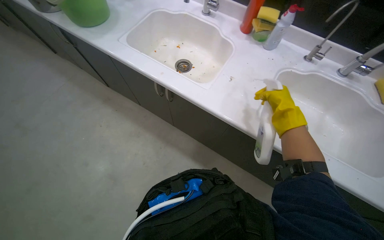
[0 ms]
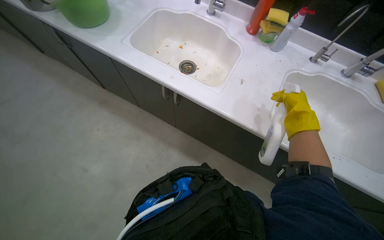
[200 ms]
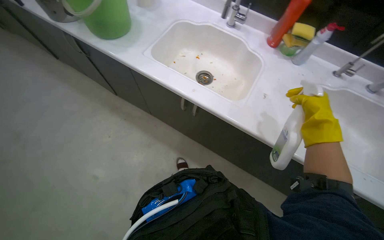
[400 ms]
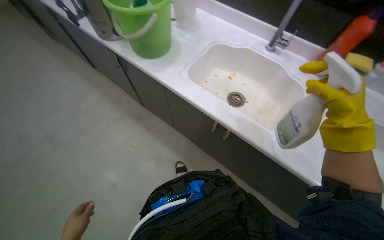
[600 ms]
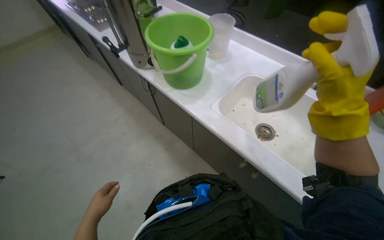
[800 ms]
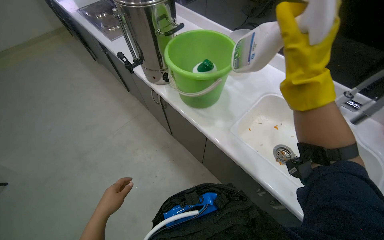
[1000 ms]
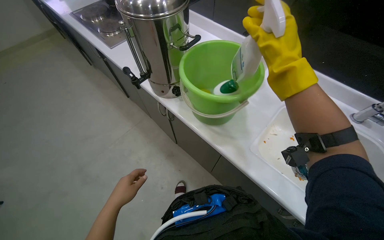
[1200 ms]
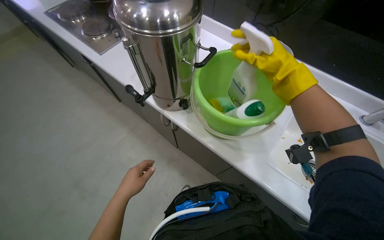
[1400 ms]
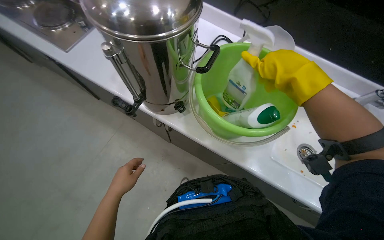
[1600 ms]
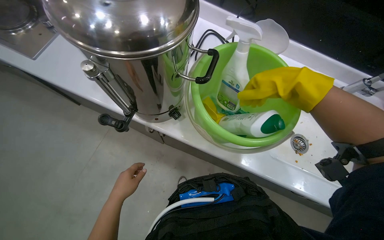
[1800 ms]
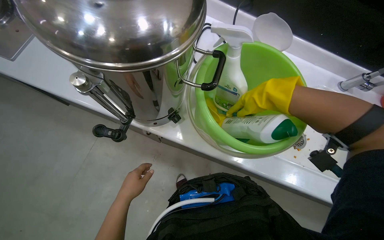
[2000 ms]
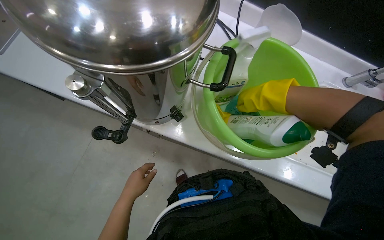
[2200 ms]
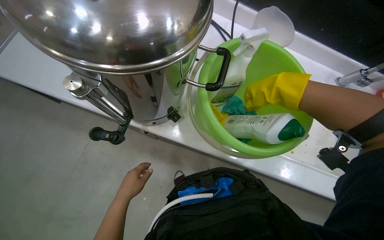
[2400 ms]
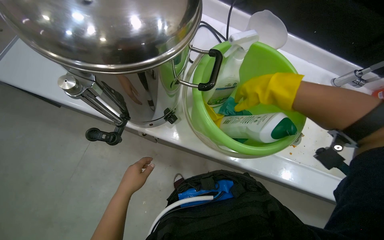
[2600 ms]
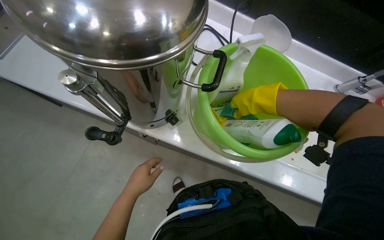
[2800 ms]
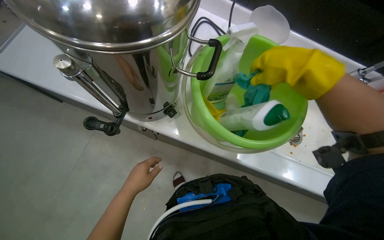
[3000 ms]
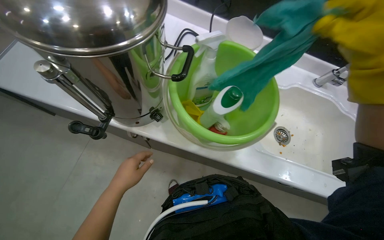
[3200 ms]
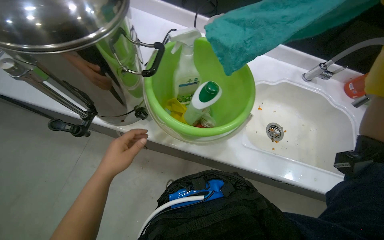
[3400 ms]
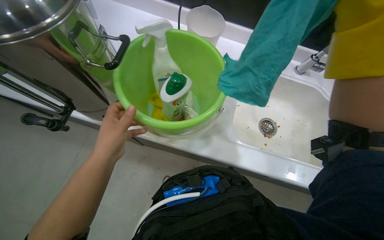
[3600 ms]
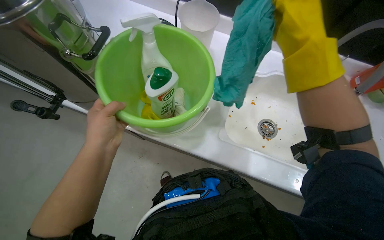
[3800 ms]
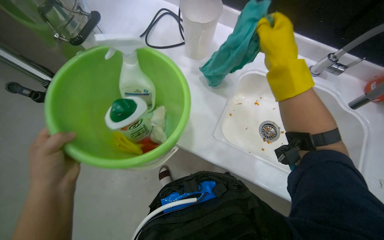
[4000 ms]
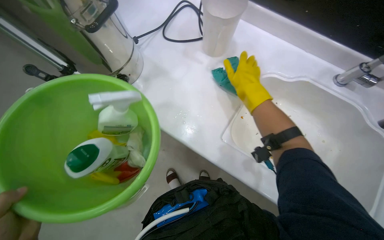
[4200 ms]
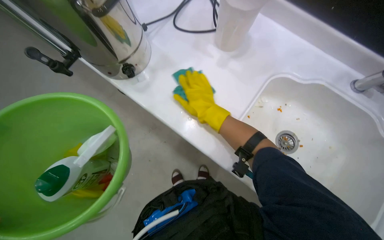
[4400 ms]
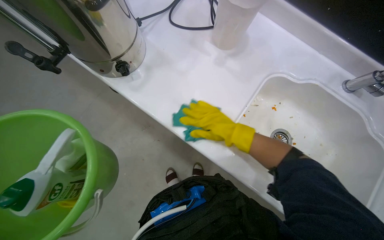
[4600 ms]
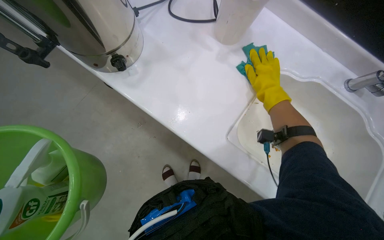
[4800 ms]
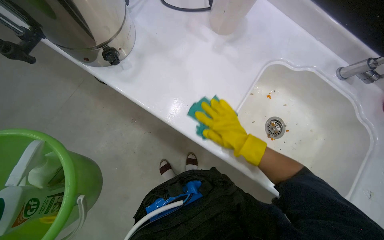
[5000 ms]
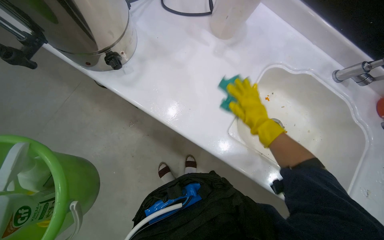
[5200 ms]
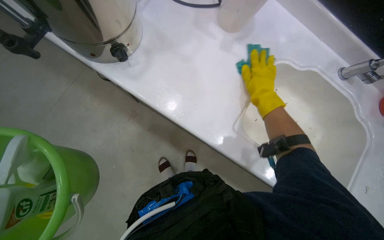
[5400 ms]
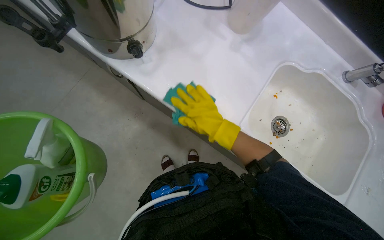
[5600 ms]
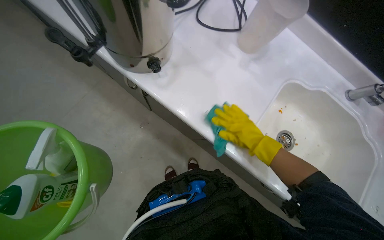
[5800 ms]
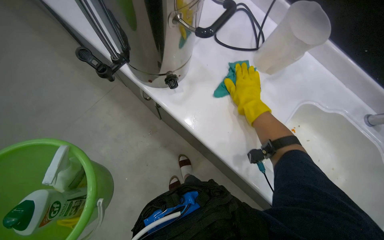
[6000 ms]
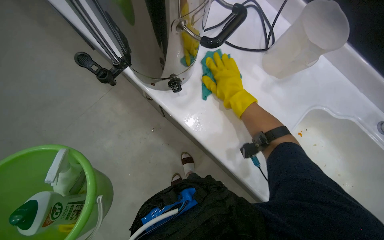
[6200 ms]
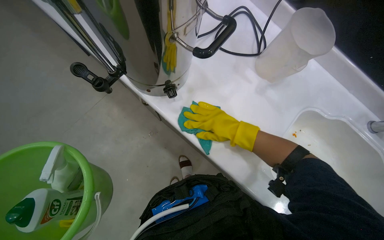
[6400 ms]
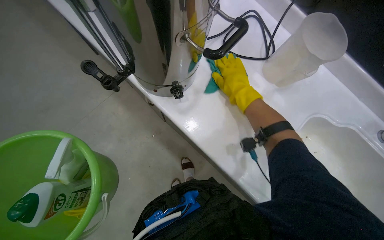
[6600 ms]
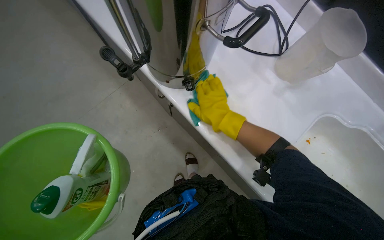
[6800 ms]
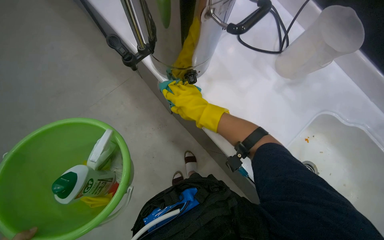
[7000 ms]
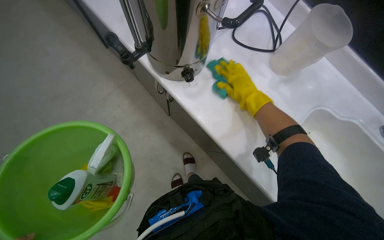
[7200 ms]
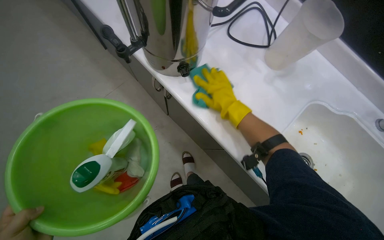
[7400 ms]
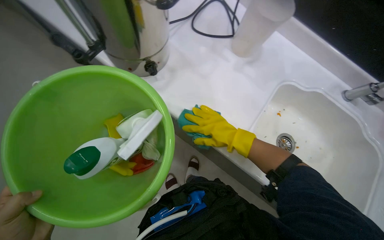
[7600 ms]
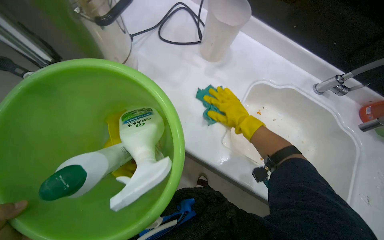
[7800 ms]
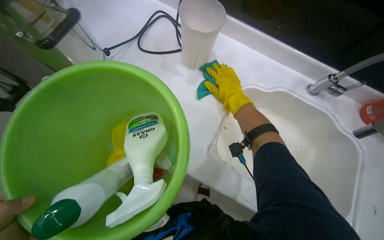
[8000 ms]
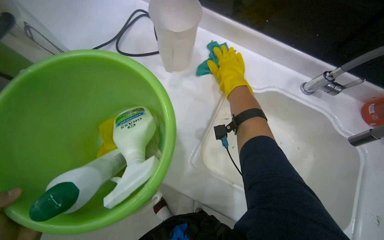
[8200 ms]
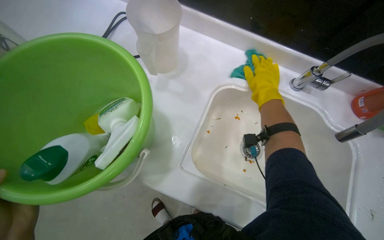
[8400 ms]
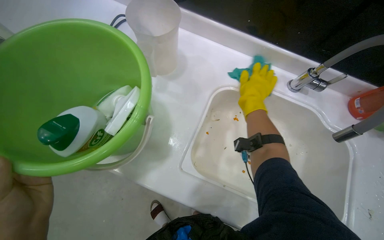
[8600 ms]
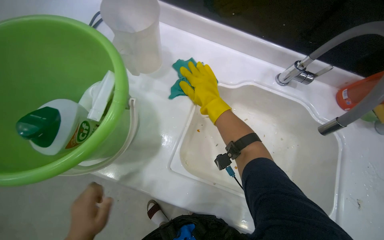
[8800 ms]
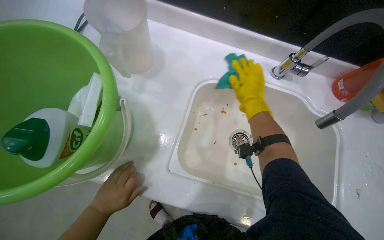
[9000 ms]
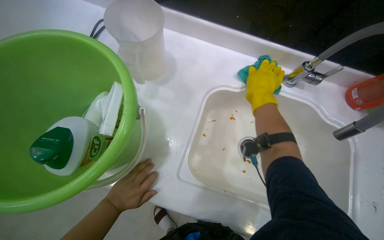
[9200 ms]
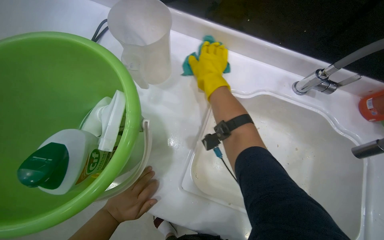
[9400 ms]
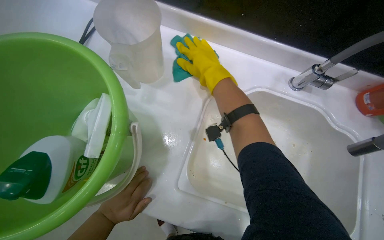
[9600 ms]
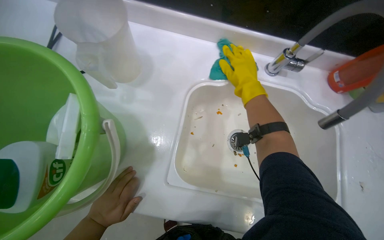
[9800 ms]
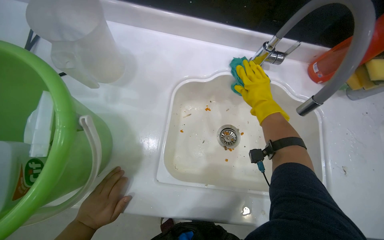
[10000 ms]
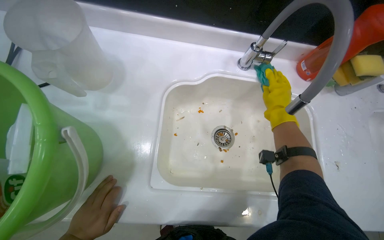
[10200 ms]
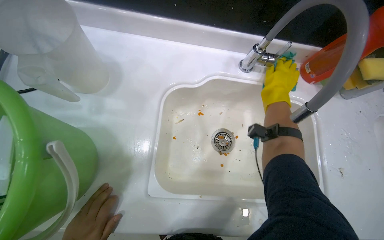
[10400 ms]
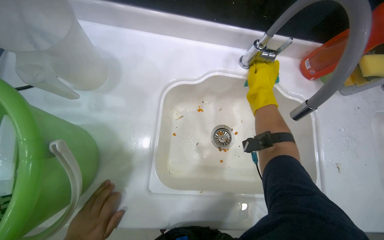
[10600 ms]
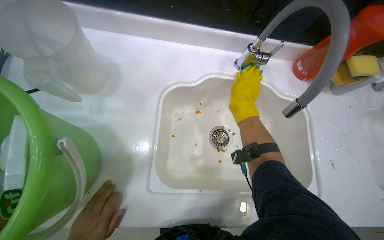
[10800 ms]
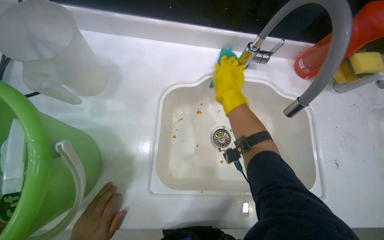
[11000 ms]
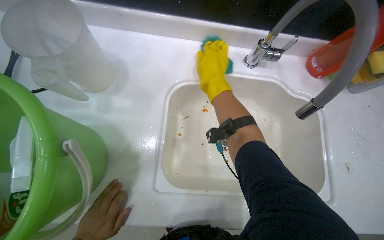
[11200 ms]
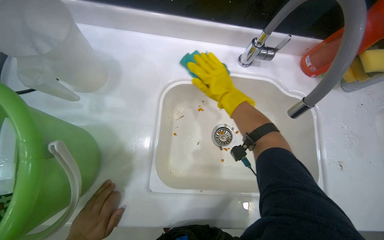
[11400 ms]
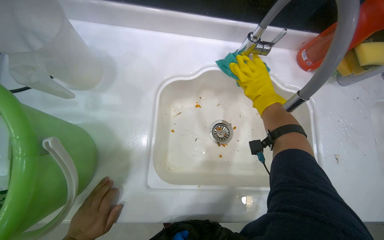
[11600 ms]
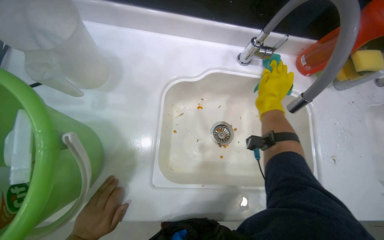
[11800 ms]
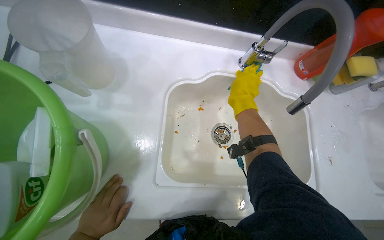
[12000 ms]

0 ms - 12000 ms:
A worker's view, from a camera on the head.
Job: cleaning kitchen.
The whole recording: Cleaning kitchen counter and sinks. The worker sprays cleaner and wipes down the kitchen counter and both sinks, cleans the sink drains, and disposes of the collected debris.
0 ms - 1600 ms: The head travels some 1 m.
4400 ms - 6000 ms: The right hand swings left and right, approximately 15 cm each way, with 2 reversals.
7600 ms - 9000 ms: The right hand shifts about 20 cm to the right.
9000 ms - 10400 ms: The right hand travels to the right by roughly 20 cm.
10400 ms - 12000 ms: The right hand swings left and right, about 20 cm each way, with 2 reversals.

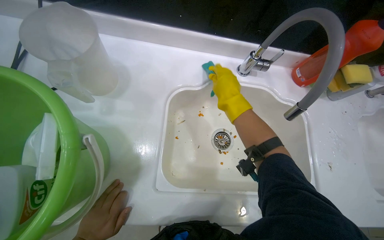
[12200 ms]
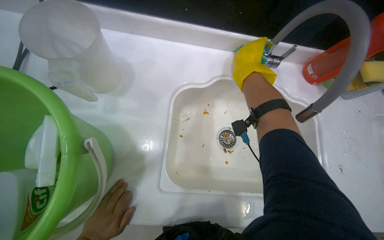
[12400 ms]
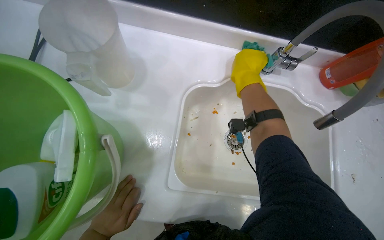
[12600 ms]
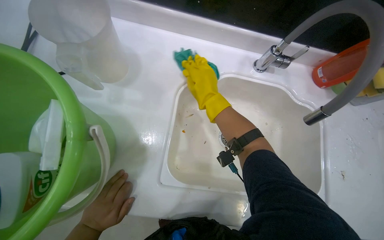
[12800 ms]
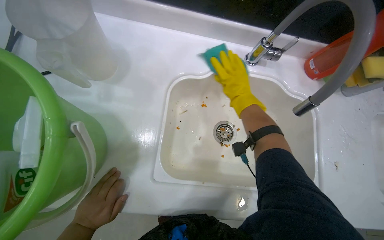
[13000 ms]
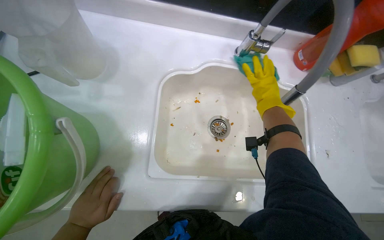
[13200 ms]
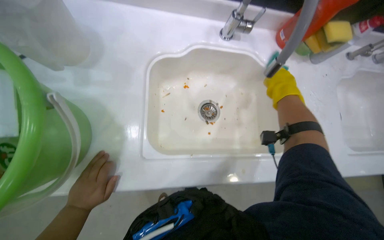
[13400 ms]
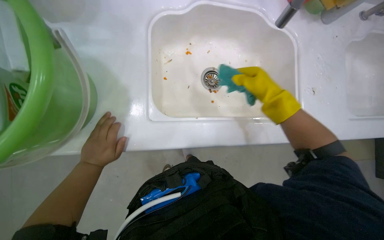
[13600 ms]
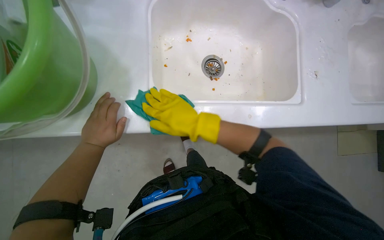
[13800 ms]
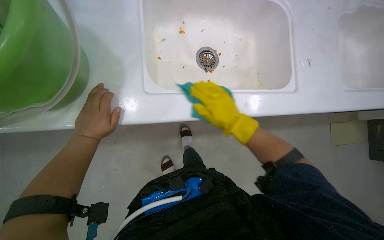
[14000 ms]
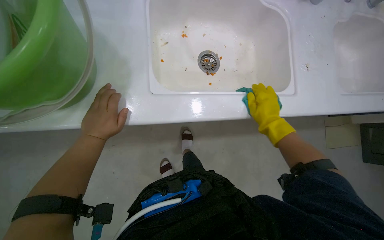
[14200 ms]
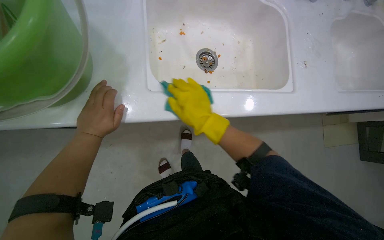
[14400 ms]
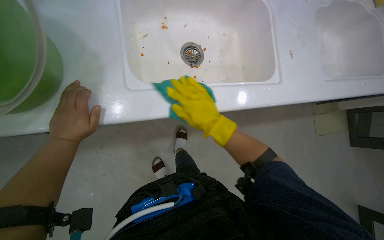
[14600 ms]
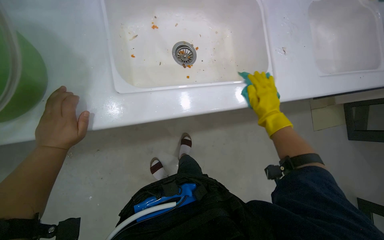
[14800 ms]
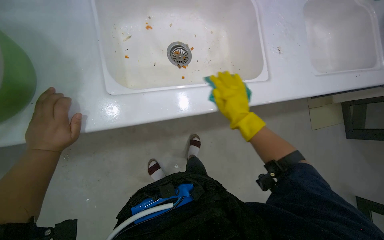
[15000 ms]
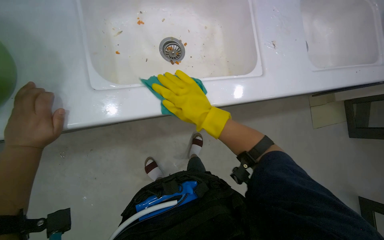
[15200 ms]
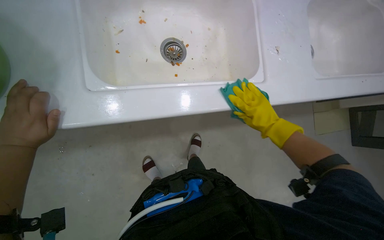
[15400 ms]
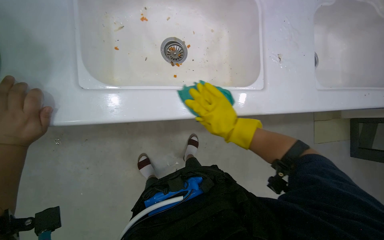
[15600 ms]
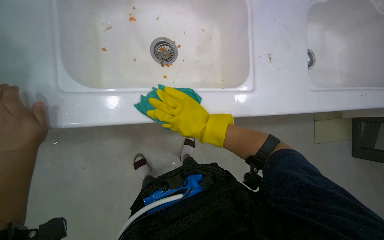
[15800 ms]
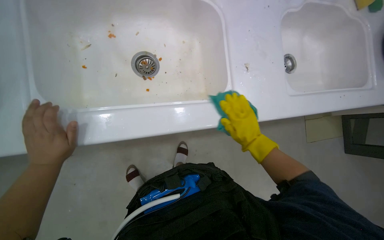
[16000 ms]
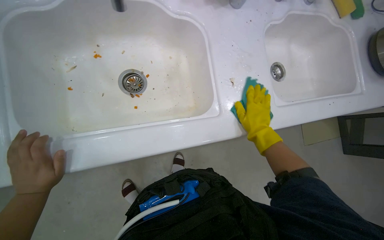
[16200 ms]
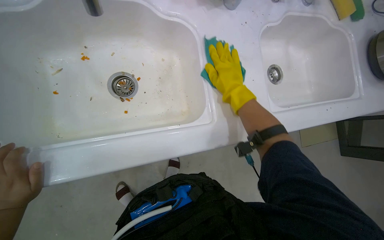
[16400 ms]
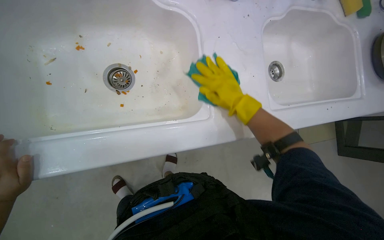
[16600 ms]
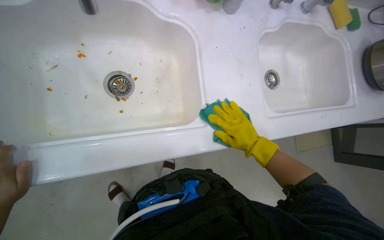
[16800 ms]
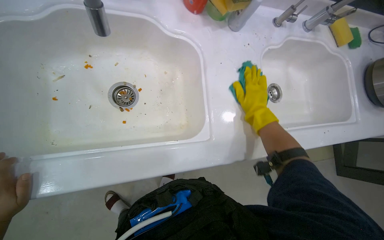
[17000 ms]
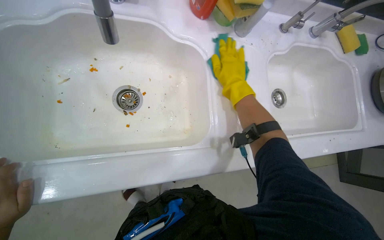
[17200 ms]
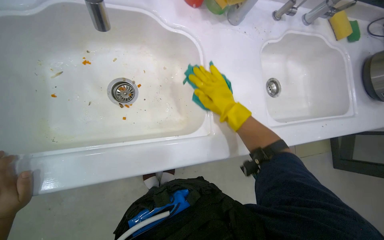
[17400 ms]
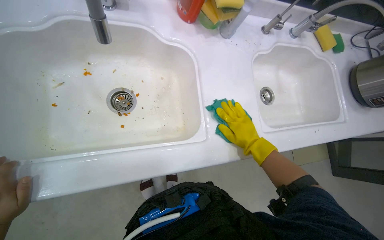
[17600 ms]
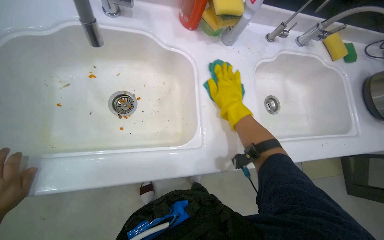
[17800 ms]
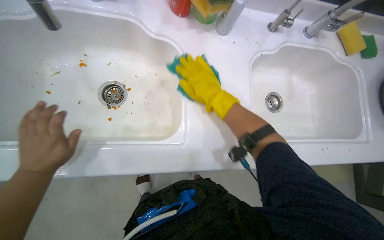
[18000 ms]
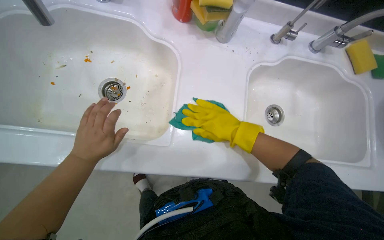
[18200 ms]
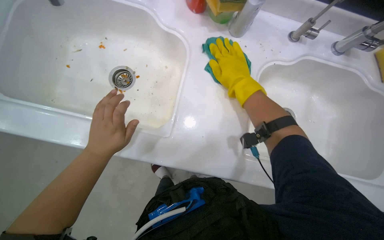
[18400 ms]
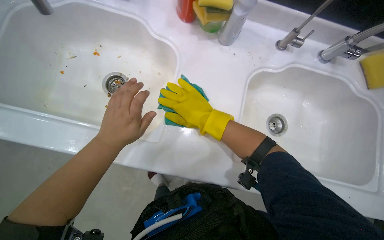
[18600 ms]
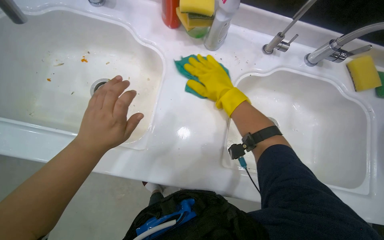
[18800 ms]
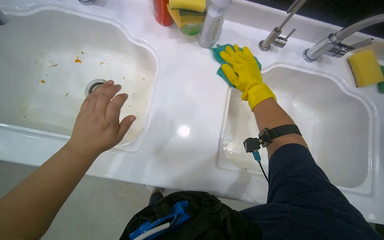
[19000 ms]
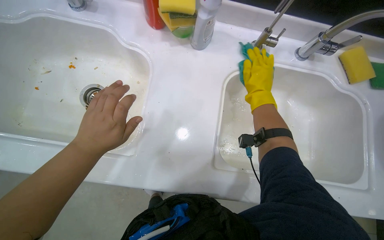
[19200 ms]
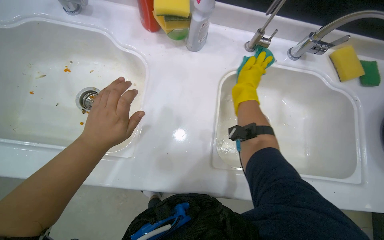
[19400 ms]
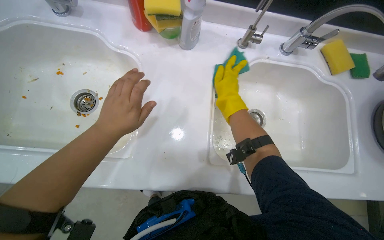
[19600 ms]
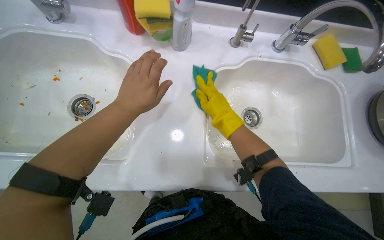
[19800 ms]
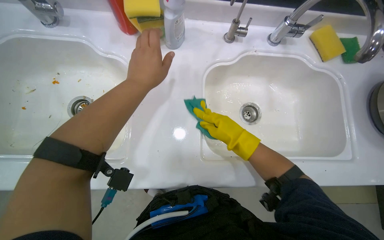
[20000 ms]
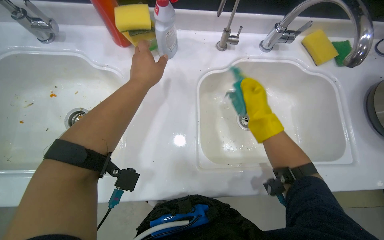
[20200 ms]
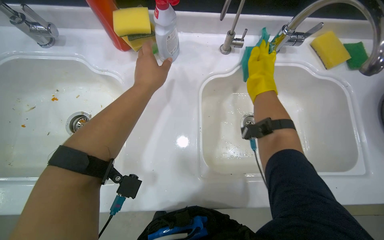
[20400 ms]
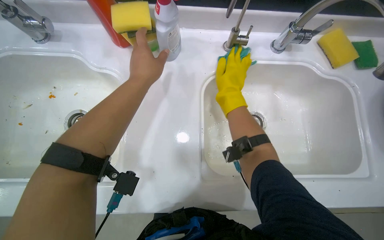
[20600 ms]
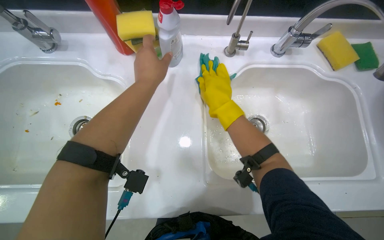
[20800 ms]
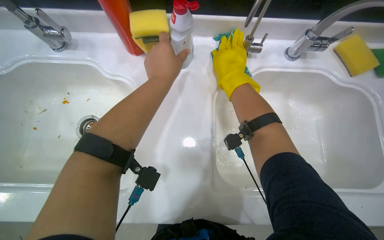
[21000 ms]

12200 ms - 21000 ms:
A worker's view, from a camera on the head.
Job: cleaning kitchen.
The whole recording: Cleaning kitchen counter and sinks. The worker sprays cleaner and wipes down the kitchen counter and both sinks, cleans the sink drains, and disposes of the collected debris.
12200 ms - 13600 ms: The view tilts approximately 15 degrees downward. The right hand shifts roughly 10 cm to the right.
13600 ms - 15200 ms: The right hand swings left and right, about 20 cm each way, with 4 reversals.
15200 ms - 16600 ms: The right hand swings left and right, some 20 cm each way, with 2 reversals.
16600 ms - 18000 ms: The right hand swings up and down the picture, approximately 15 cm each way, with 3 reversals.
18000 ms - 19600 ms: The right hand moves about 30 cm to the right and comes back. The left hand moves to the right, about 35 cm.
19600 ms - 21000 ms: The left hand travels up the picture and to the right by some 25 cm, while the right hand reaches some 10 cm down the picture, then returns.
